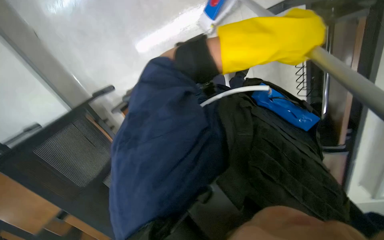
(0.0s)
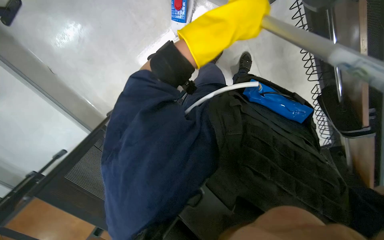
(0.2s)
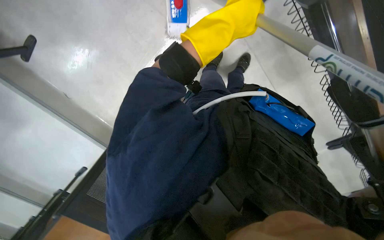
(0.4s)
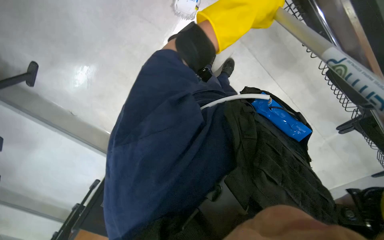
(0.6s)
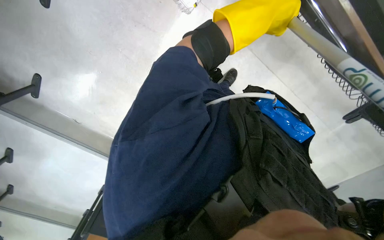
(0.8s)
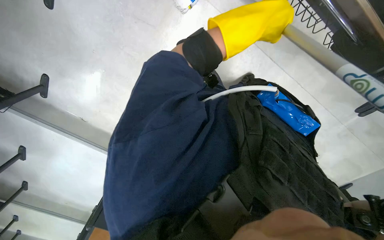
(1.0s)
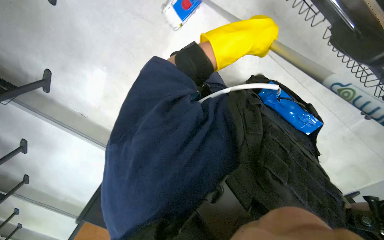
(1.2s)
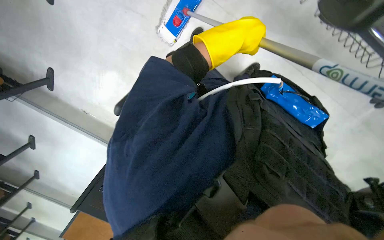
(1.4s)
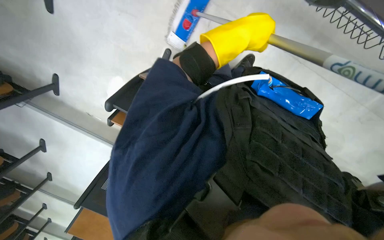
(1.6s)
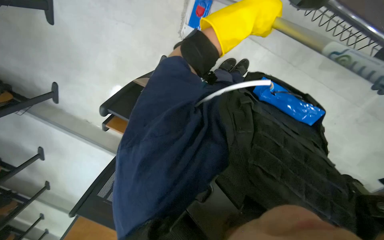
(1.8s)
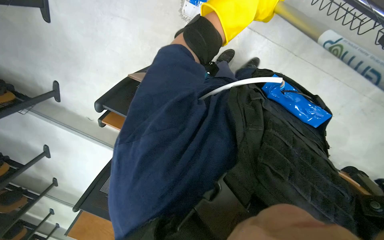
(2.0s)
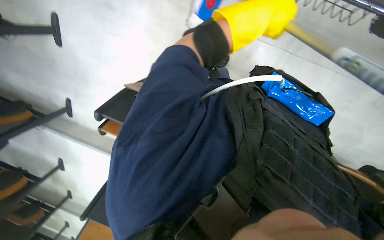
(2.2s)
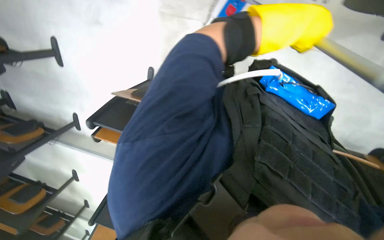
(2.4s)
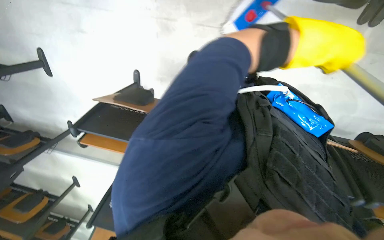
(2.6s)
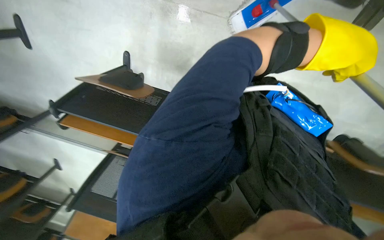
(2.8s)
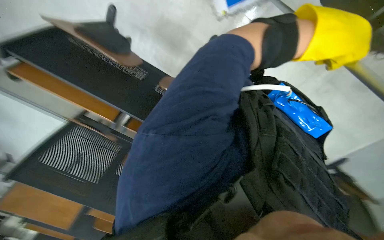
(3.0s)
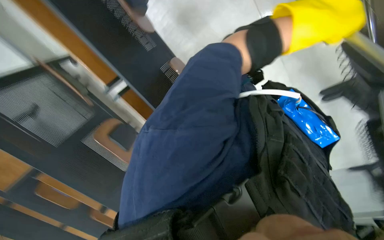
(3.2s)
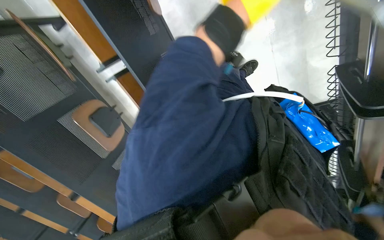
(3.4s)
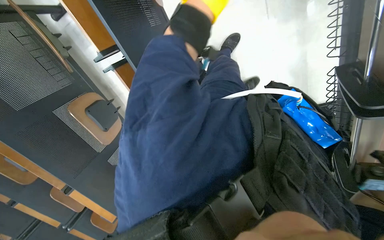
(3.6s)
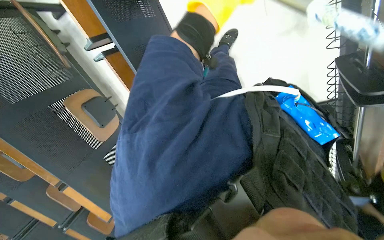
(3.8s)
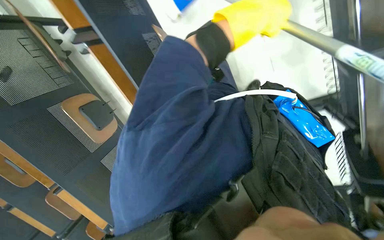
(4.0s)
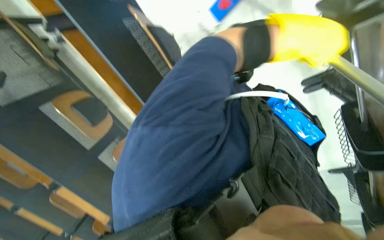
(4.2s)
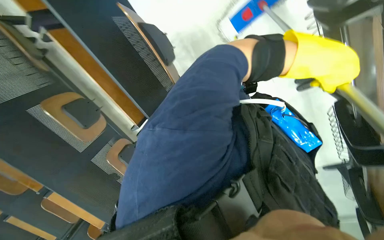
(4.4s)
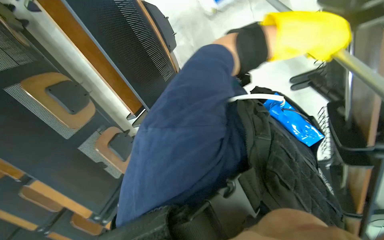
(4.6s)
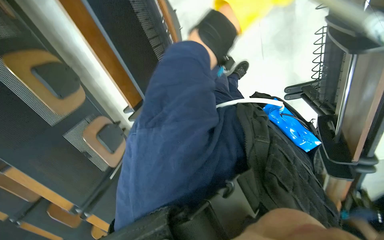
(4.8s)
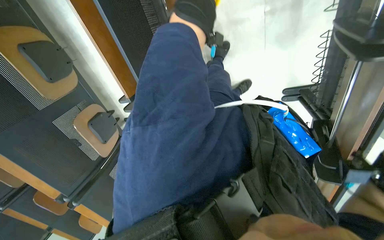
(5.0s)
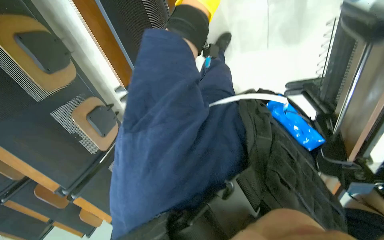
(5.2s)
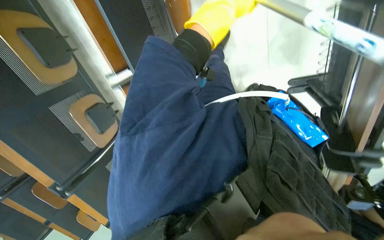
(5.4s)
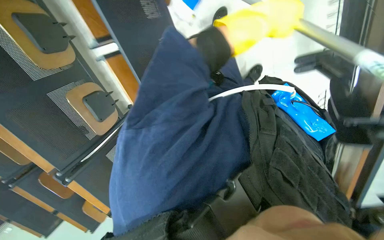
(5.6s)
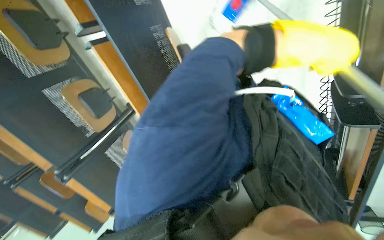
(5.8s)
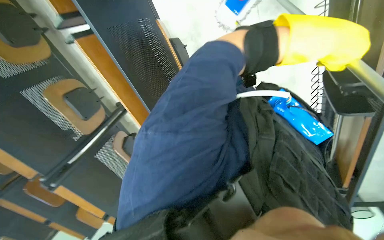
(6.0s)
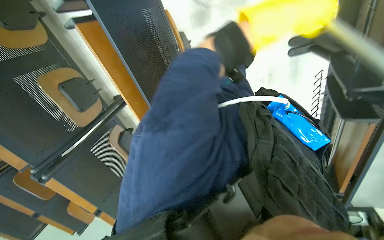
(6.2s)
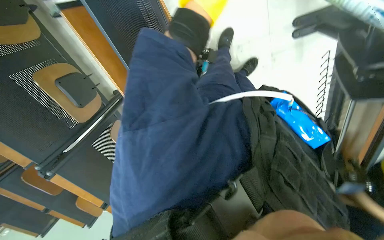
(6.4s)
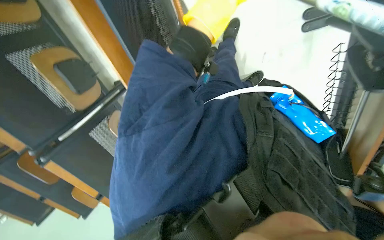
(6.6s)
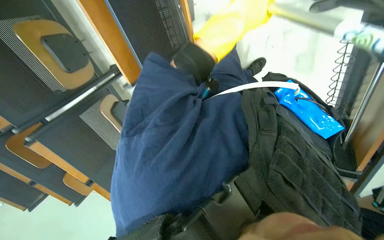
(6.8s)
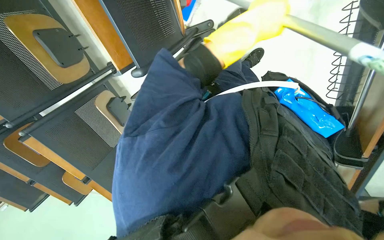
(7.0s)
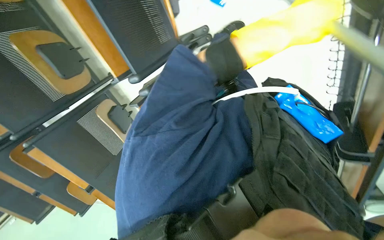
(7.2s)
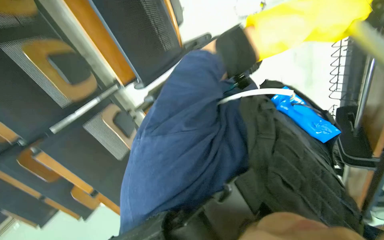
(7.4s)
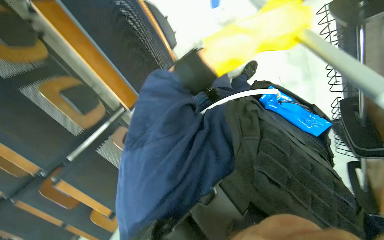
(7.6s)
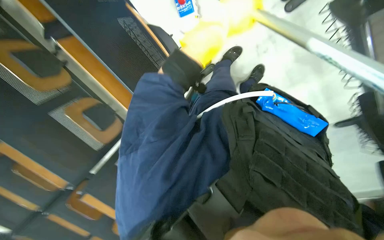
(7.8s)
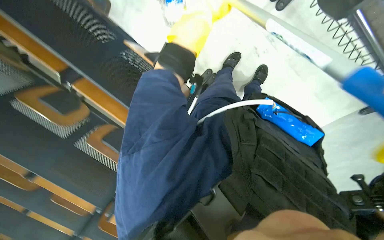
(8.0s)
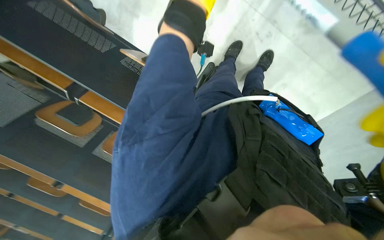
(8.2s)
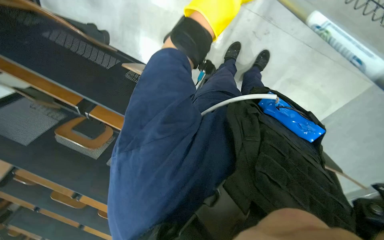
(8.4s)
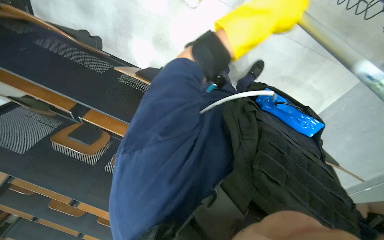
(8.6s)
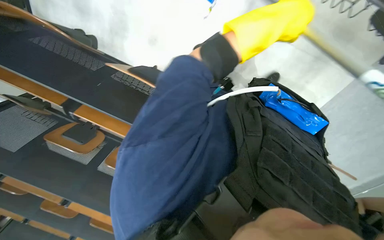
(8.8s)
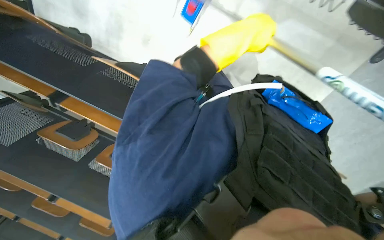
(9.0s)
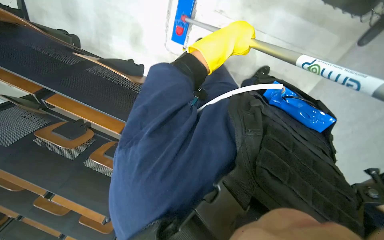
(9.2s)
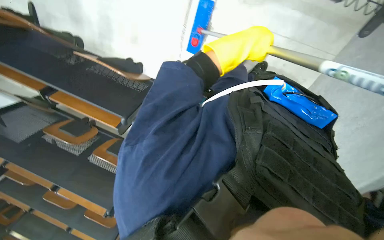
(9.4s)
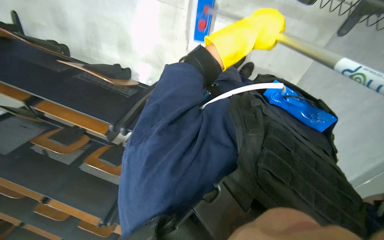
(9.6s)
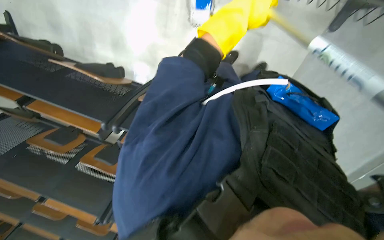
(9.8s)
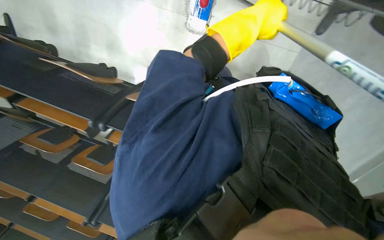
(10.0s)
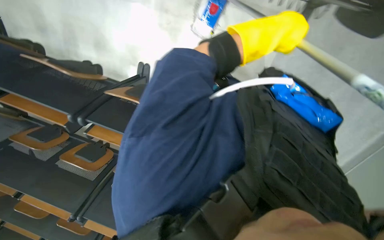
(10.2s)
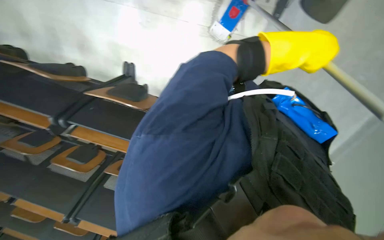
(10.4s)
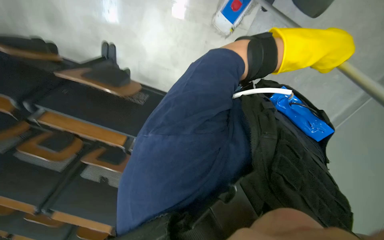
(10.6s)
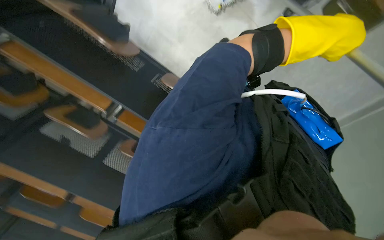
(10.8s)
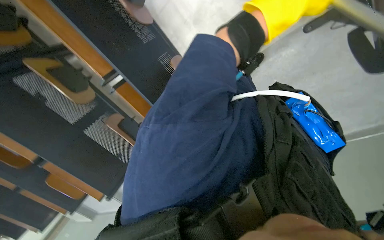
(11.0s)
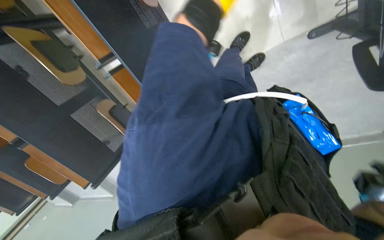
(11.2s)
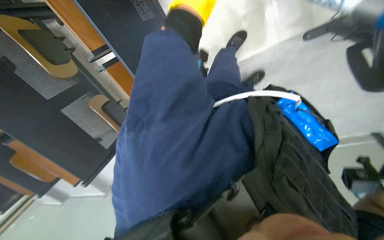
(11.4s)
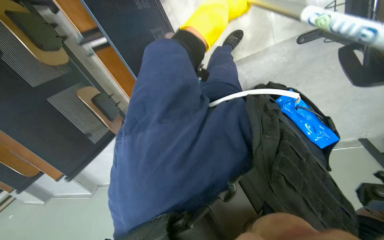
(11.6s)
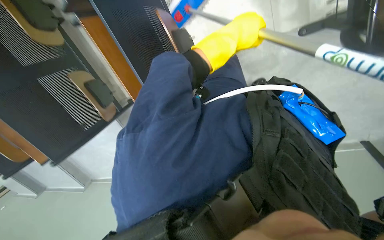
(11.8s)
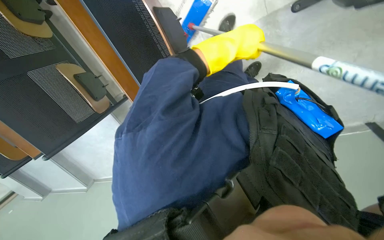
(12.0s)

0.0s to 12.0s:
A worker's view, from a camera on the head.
Job: mopping floor.
The whole recording: Mopping classroom floor. The worker mops the classroom floor with a long-handled mop.
0.0s to 1.6s: The view pans to the left by roughly 15 degrees. The scene turns roughly 25 degrees counterclockwise in the picture.
1.6s to 3.0s: The left hand travels to the right by roughly 15 cm.
3.0s to 4.4s: The left hand travels to the left and back again, some 20 cm each way.
7.6s to 9.0s: The camera sweeps to the left, by about 15 degrees. The scene rotates counterclockwise by some 25 degrees.
9.0s to 10.4s: The left hand moves to the right, some 10 cm.
10.4s to 12.0s: The camera is aimed roughly 25 degrees further to the right. The camera pitches downward, by roughly 15 degrees. Everything in view rotates about 30 degrees clockwise.

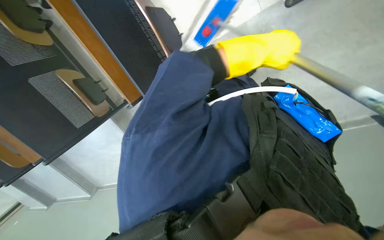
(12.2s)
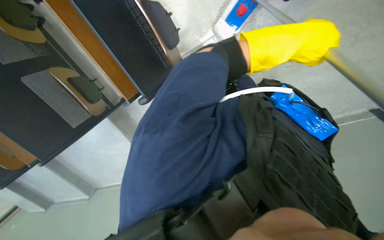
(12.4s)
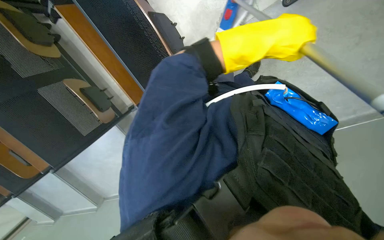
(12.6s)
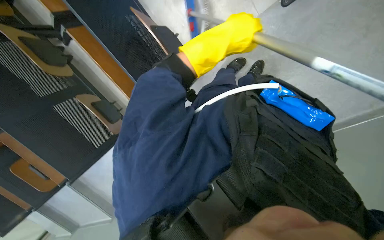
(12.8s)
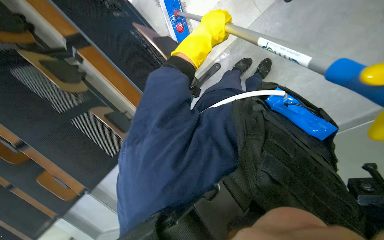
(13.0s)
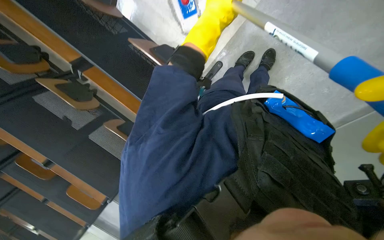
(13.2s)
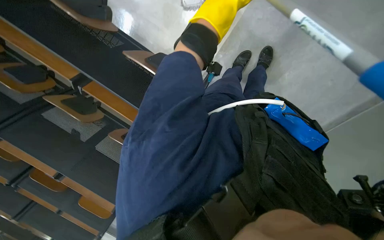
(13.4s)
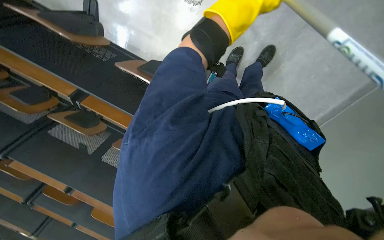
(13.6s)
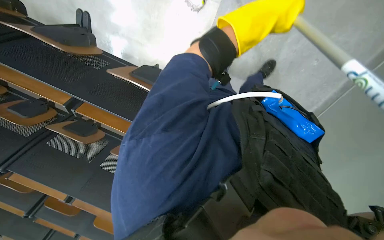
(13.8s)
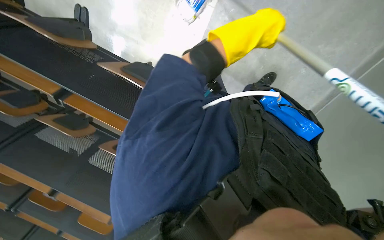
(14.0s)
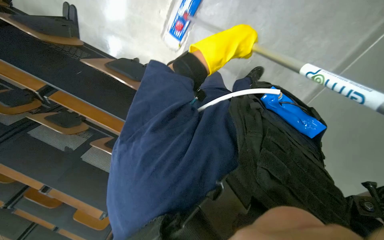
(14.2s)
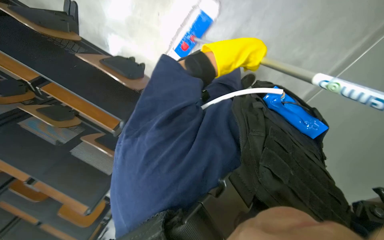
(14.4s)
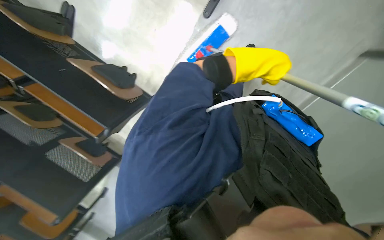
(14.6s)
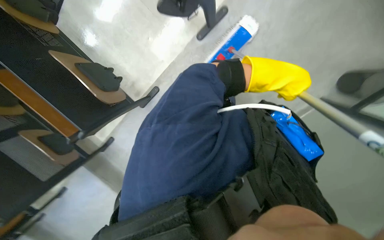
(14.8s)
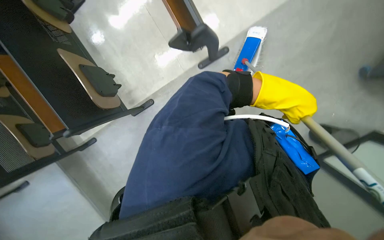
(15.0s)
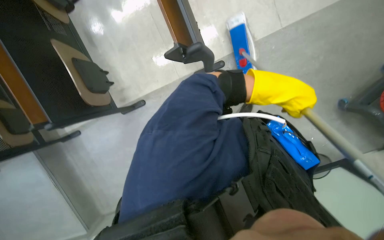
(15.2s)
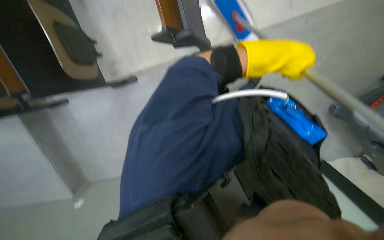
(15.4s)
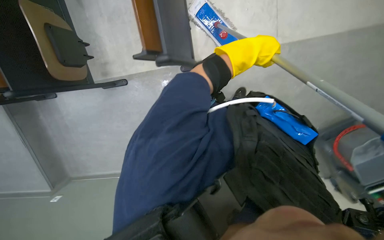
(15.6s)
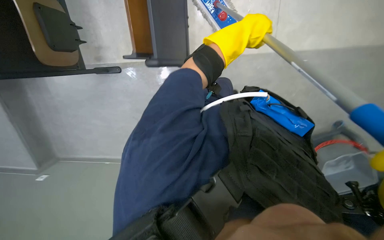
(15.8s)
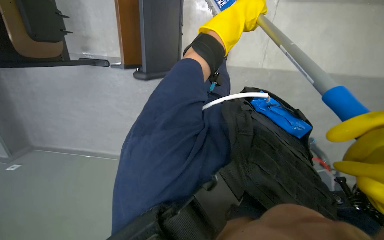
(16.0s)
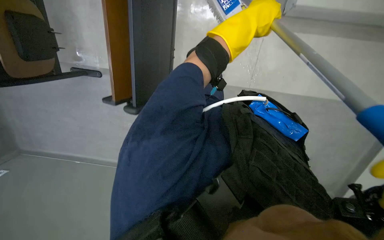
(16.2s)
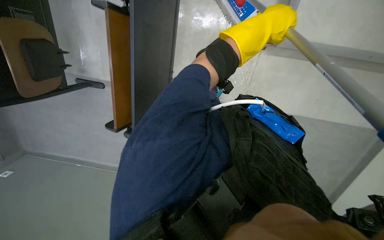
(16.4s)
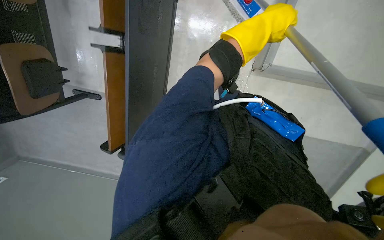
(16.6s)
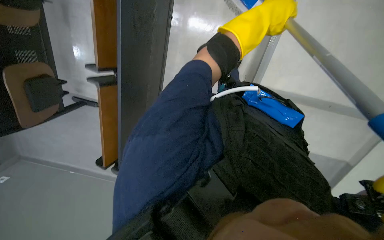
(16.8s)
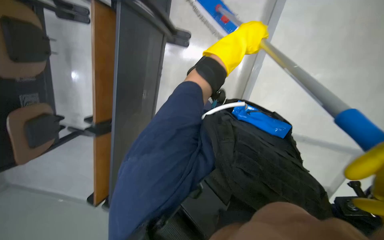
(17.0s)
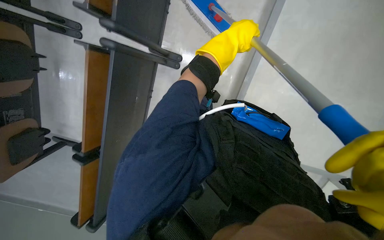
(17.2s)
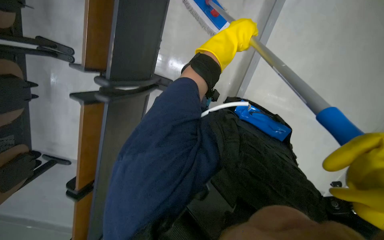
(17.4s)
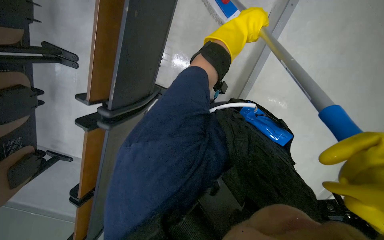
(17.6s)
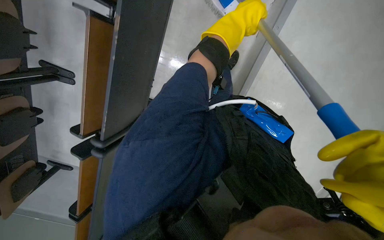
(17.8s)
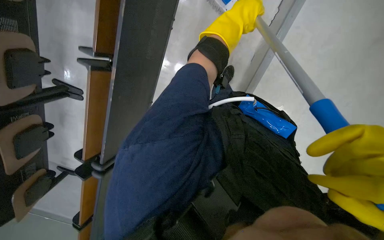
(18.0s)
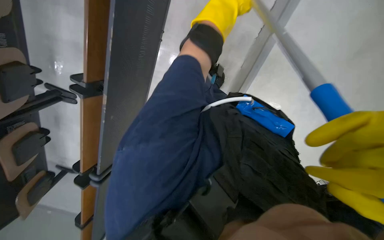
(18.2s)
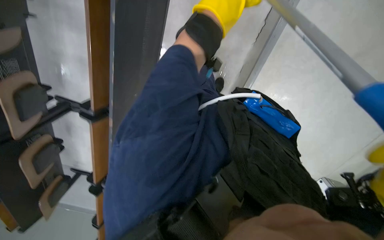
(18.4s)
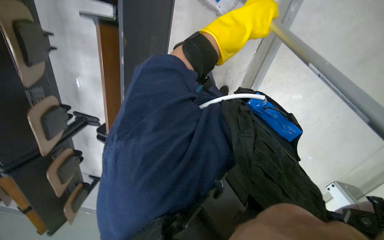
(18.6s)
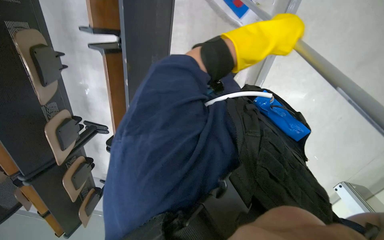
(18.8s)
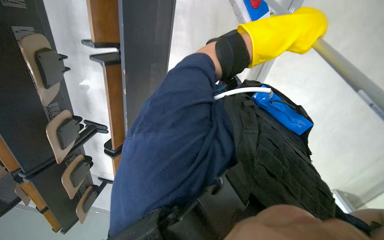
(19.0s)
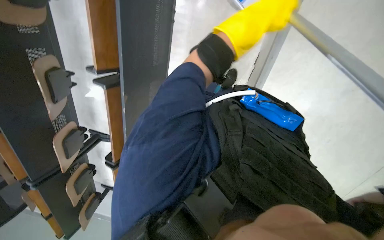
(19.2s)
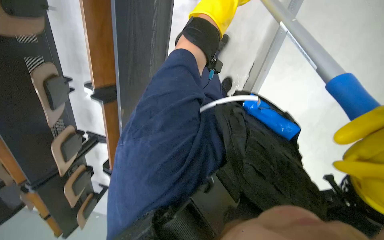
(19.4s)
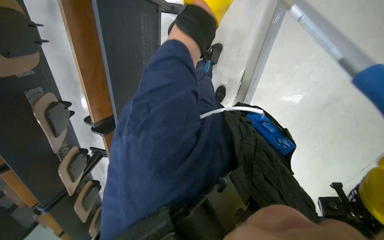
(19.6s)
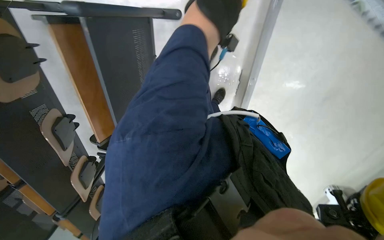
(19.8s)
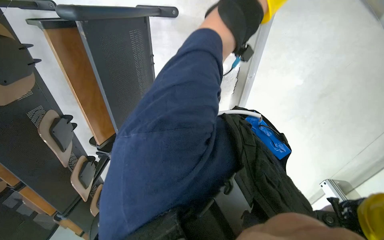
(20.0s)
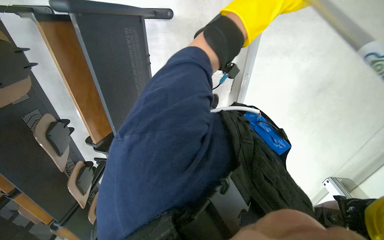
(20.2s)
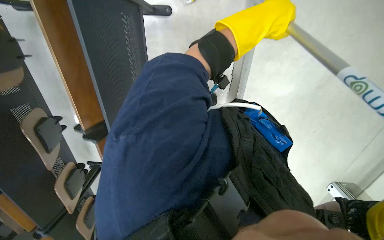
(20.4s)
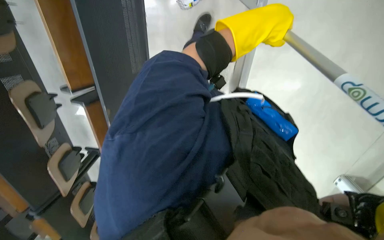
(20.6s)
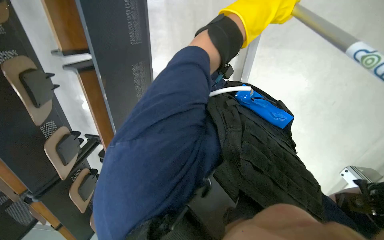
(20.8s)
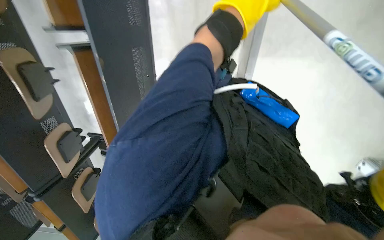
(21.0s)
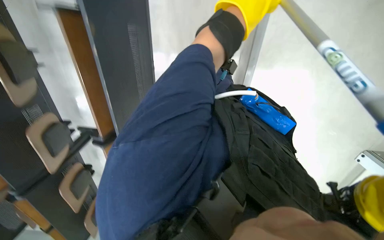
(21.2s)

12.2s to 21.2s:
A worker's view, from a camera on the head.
Job: mopping floor.
The whole recording: Mopping classroom floor. The worker mops the classroom floor with a long-handled mop.
12.2s to 13.8s: The view pans to the left by some 15 degrees. Everything in view rotates about 30 degrees counterclockwise. The left hand is displaced nearer to the camera by approximately 10 cm, and travels to the left and back again, about 10 cm each way.
15.2s to 16.6s: The left hand is displaced up the picture by about 20 cm.
16.6s to 18.2s: The head travels roughly 70 cm.
18.2s to 19.8s: The head travels some 70 cm.
